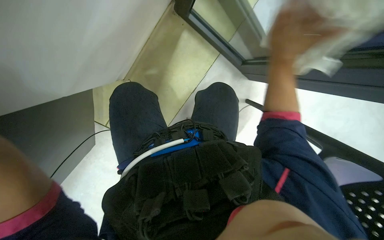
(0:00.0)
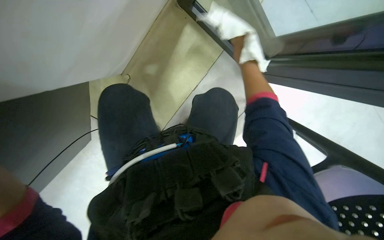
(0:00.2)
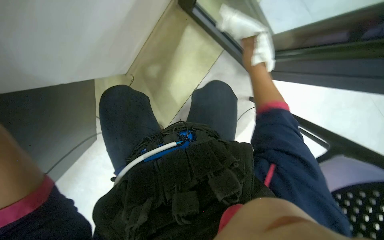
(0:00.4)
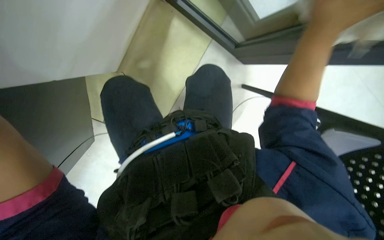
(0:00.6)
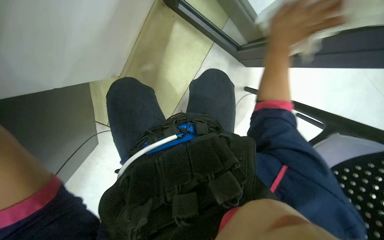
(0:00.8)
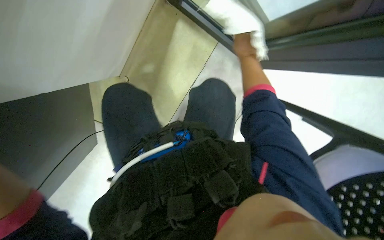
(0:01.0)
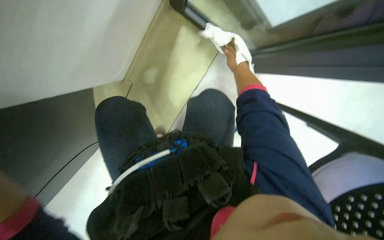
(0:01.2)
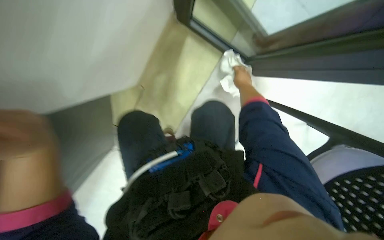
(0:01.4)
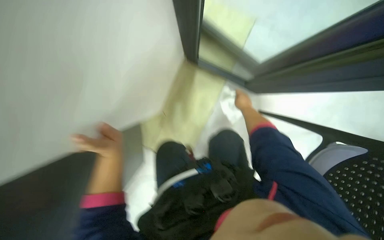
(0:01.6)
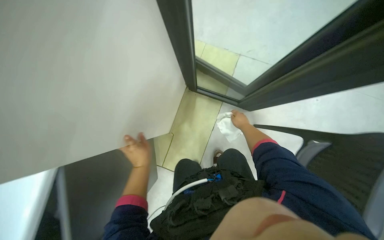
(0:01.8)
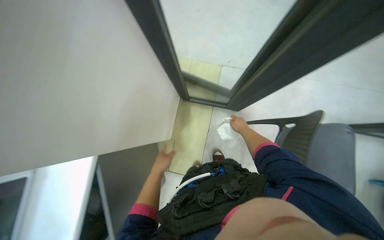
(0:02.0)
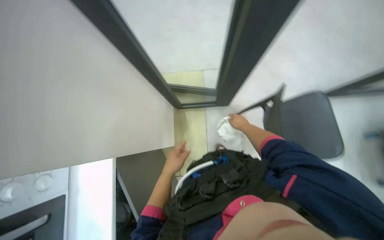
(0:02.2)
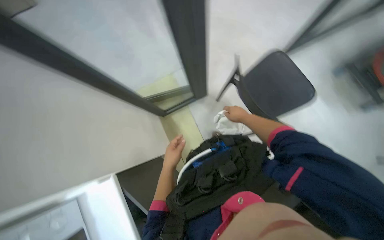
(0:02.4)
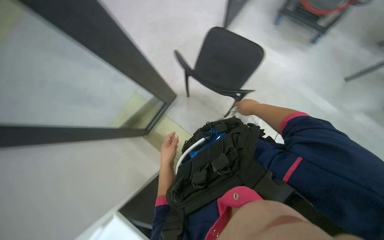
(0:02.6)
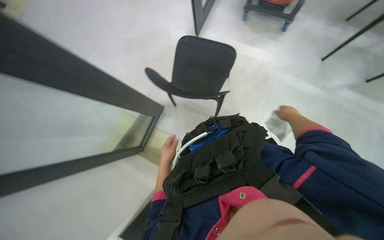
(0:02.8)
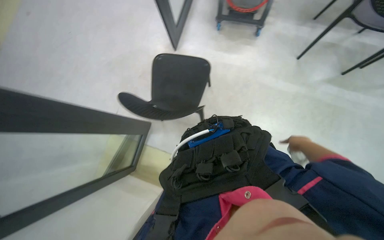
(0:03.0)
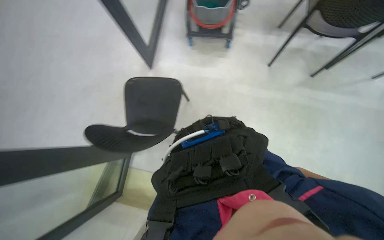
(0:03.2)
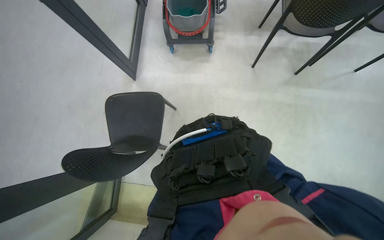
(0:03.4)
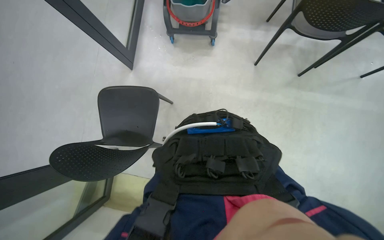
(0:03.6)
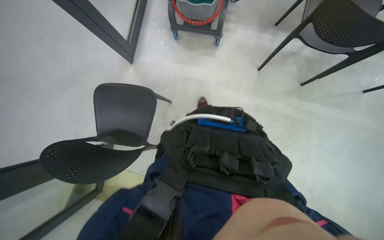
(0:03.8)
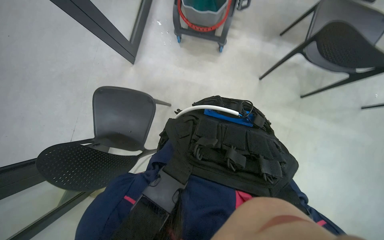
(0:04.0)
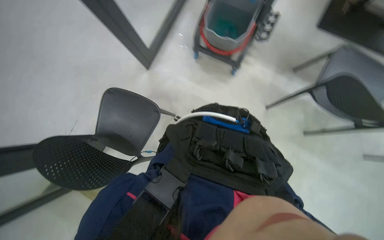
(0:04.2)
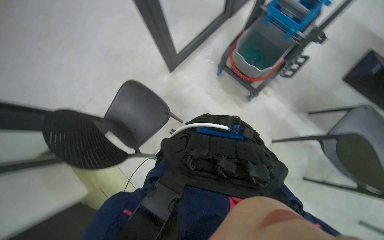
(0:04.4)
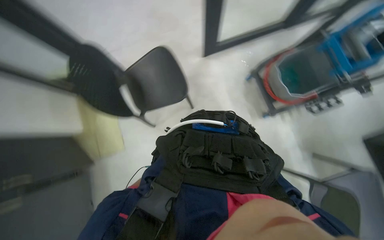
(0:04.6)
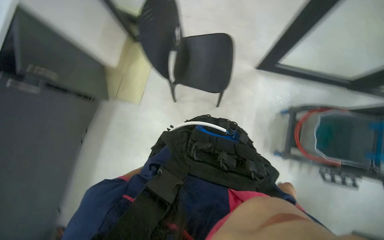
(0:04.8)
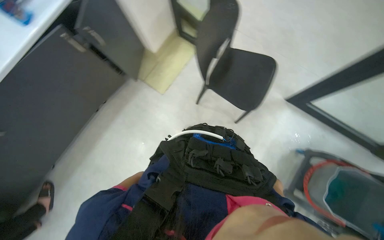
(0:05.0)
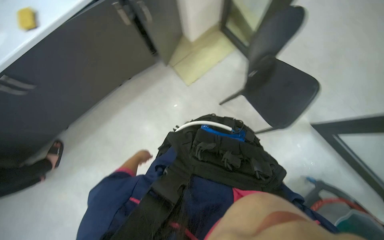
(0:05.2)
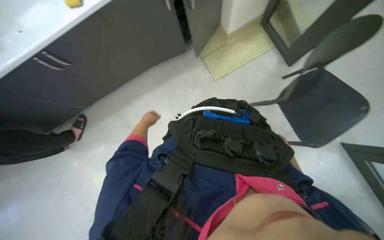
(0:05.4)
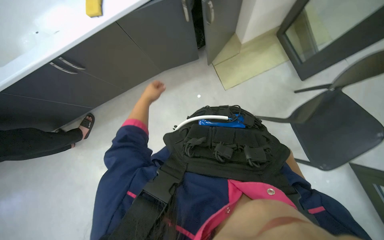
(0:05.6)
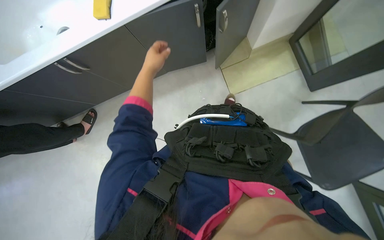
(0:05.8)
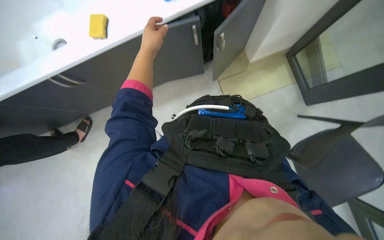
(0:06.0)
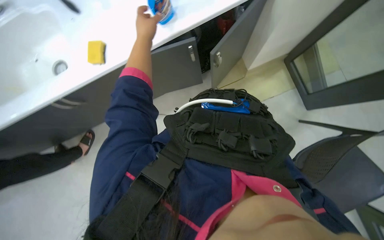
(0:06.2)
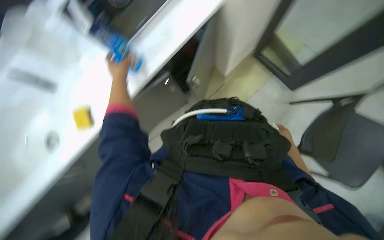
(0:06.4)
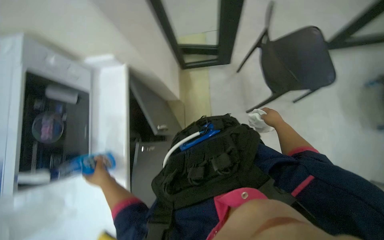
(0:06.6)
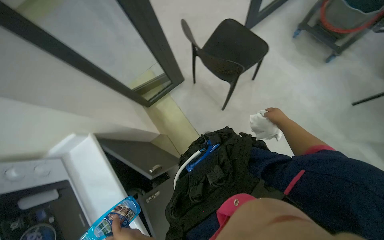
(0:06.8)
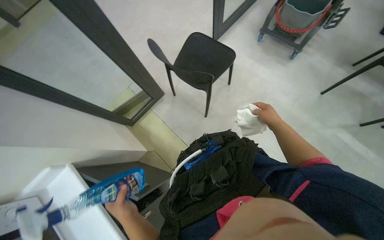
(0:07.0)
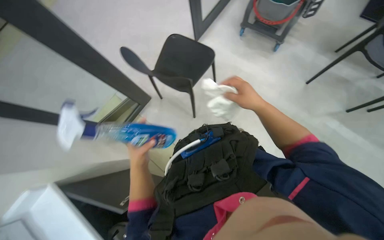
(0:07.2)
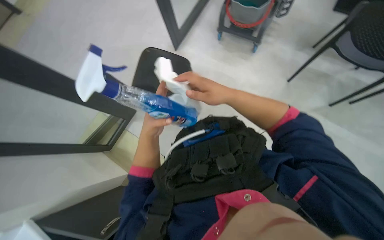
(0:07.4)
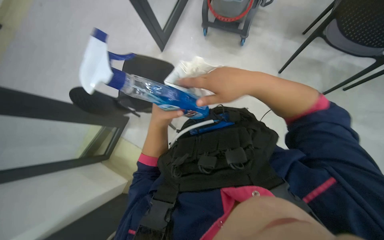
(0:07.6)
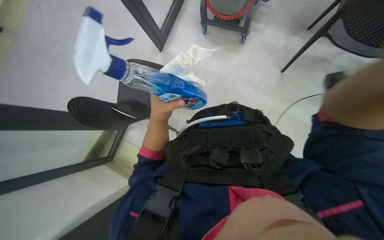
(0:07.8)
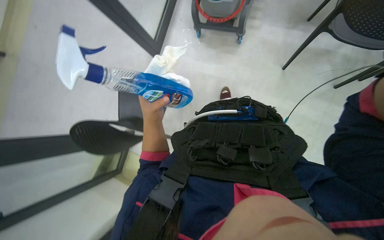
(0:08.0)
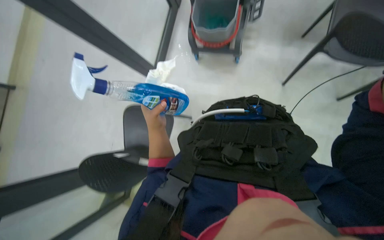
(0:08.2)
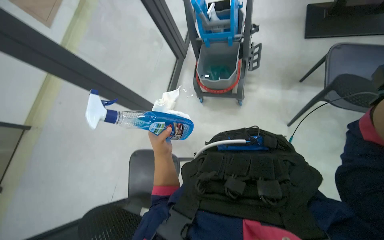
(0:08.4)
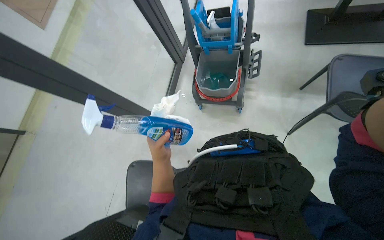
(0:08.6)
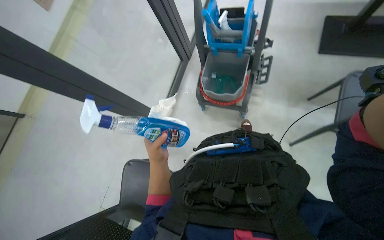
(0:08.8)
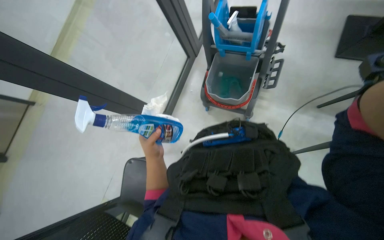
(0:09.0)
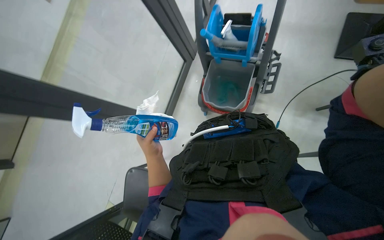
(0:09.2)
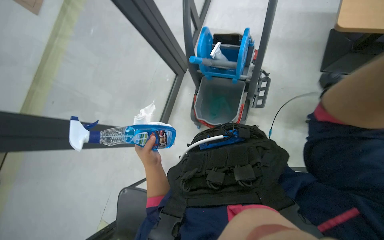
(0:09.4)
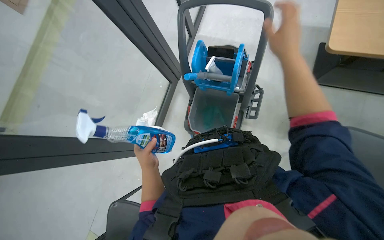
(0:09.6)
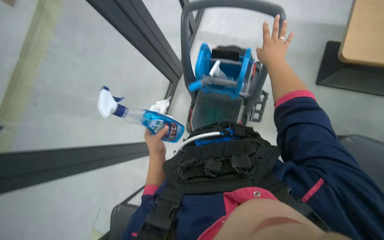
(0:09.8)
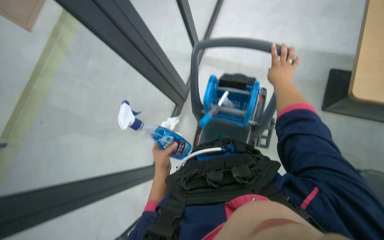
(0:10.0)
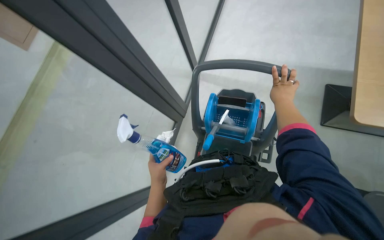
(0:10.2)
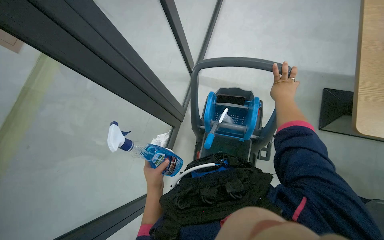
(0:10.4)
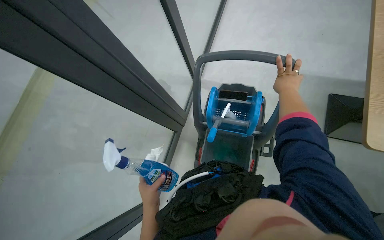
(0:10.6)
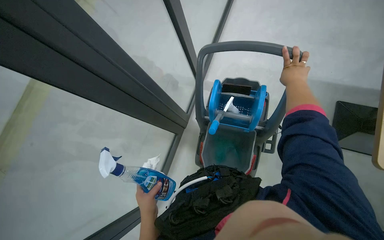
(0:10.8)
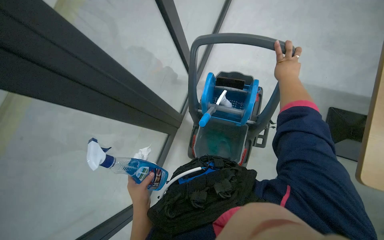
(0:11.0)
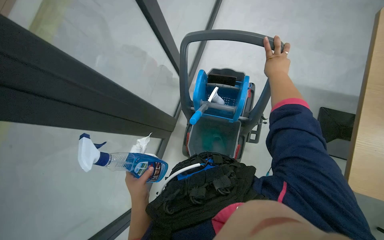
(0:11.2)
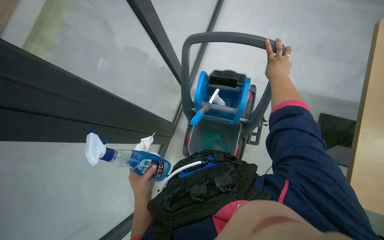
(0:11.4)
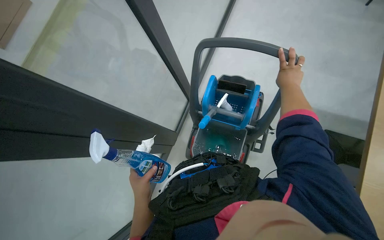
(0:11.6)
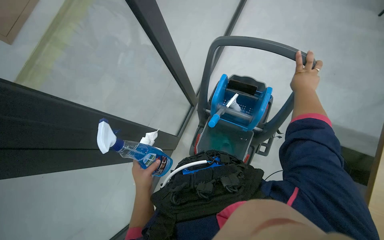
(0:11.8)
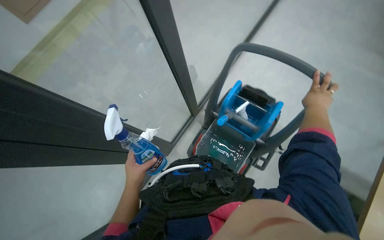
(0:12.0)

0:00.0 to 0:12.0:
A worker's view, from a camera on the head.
Job: cleaning windows.
The whole recording: Cleaning glass partition. The worker wrings a cloth, then uses it and a spray bottle to clean the glass partition and nearby chairs.
0:00.0 to 0:01.6: The wearer looks about 15 degrees further upward.
0:01.6 to 0:03.0: The camera is carried some 40 cm. The view tilts approximately 20 degrees upward. The scene turns roughly 70 degrees counterclockwise in the picture.
0:03.0 to 0:04.4: Everything in view rotates about 35 degrees clockwise.
0:04.4 to 0:06.0: The head turns to the left by roughly 120 degrees.
0:06.0 to 0:07.6: The head turns to the right by approximately 100 degrees. The wearer looks about 20 degrees further upward.
0:07.6 to 0:09.0: The view tilts about 25 degrees upward.
0:09.0 to 0:10.4: The camera pitches upward, by approximately 30 degrees.

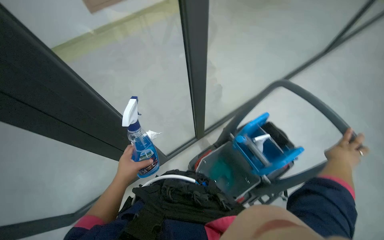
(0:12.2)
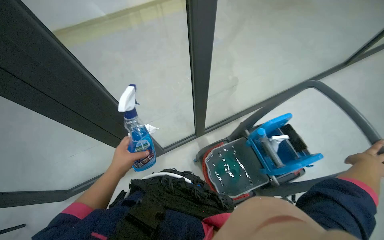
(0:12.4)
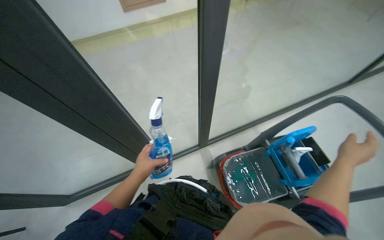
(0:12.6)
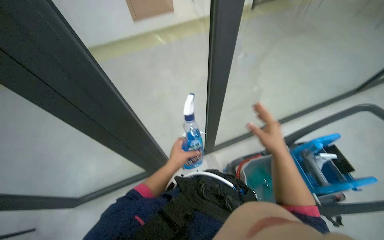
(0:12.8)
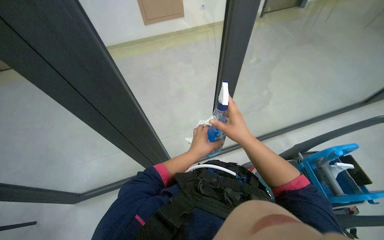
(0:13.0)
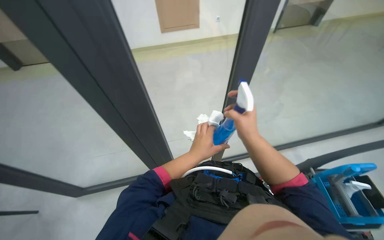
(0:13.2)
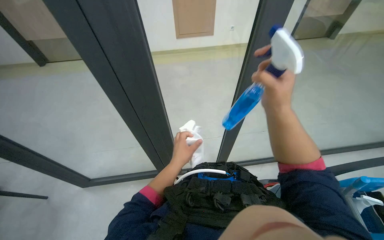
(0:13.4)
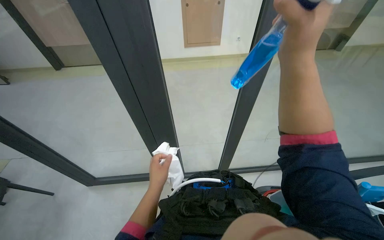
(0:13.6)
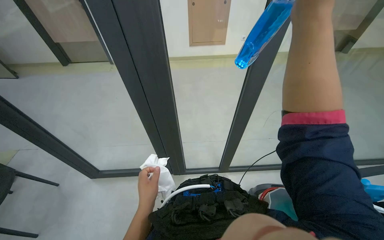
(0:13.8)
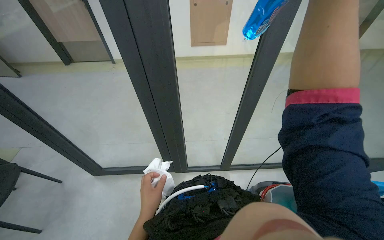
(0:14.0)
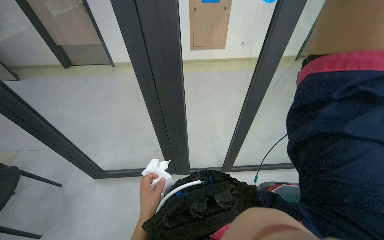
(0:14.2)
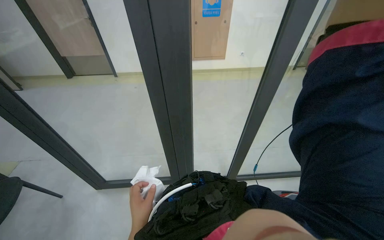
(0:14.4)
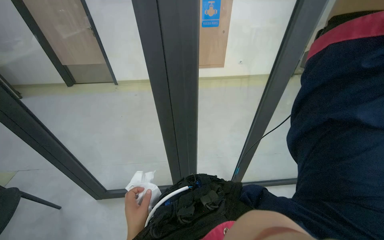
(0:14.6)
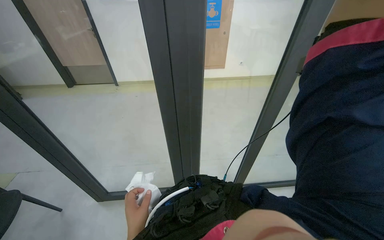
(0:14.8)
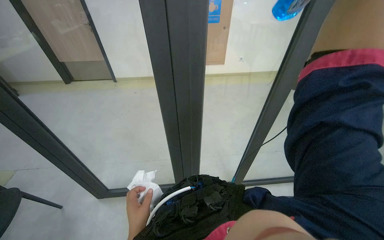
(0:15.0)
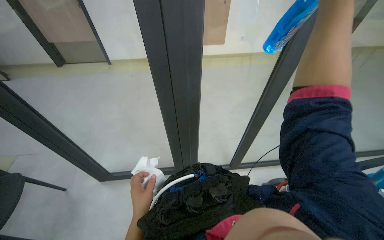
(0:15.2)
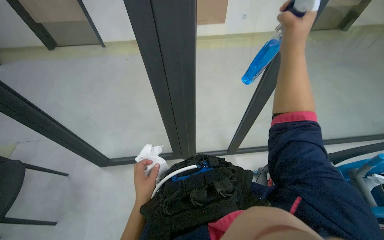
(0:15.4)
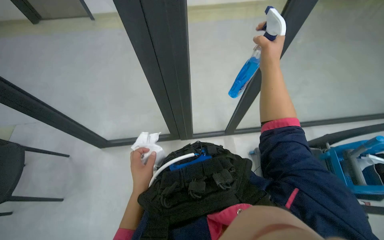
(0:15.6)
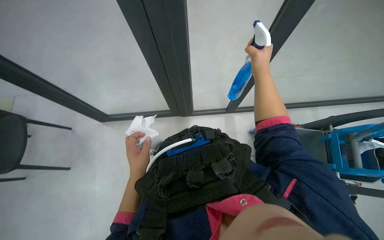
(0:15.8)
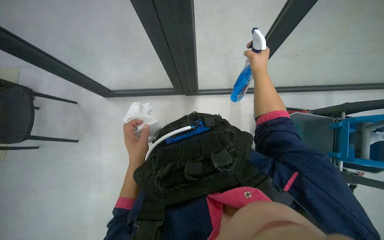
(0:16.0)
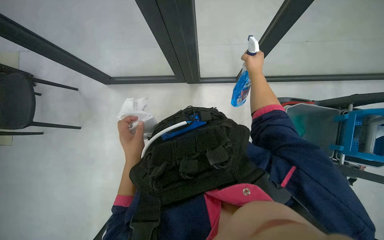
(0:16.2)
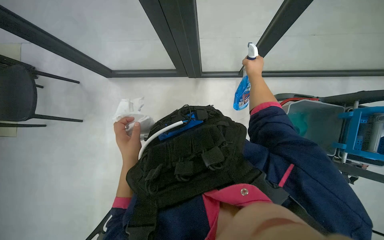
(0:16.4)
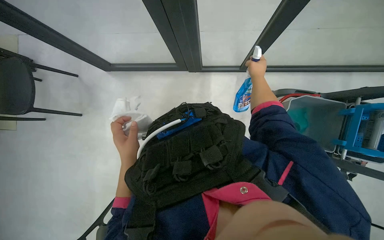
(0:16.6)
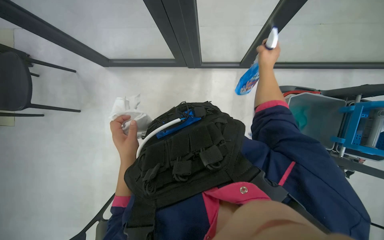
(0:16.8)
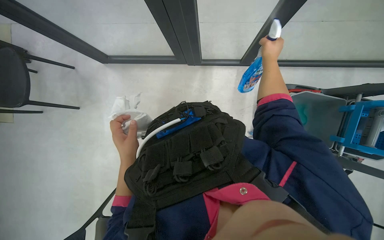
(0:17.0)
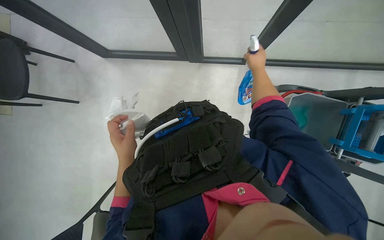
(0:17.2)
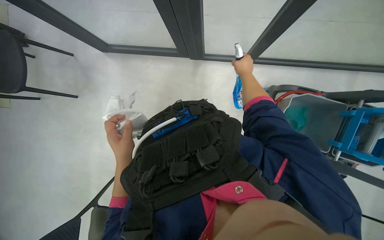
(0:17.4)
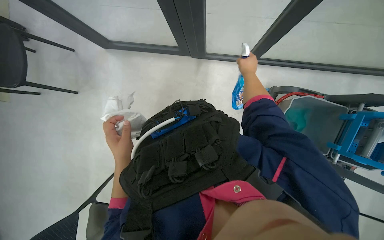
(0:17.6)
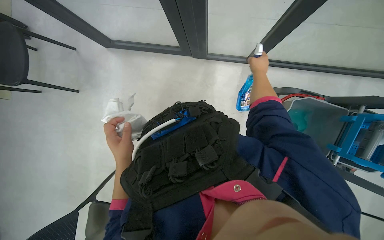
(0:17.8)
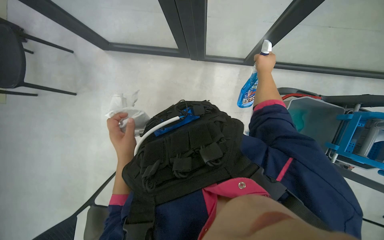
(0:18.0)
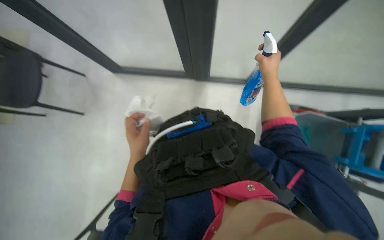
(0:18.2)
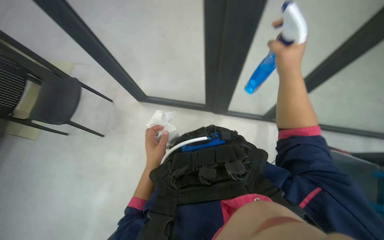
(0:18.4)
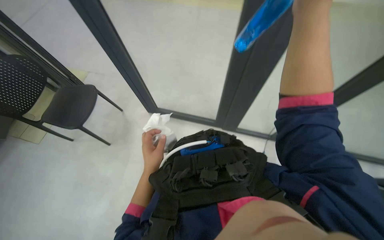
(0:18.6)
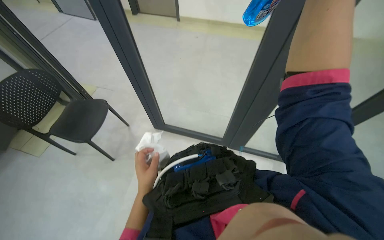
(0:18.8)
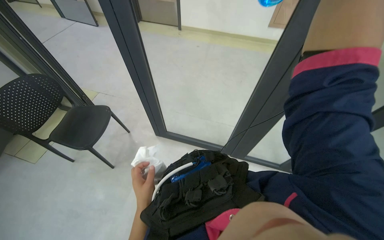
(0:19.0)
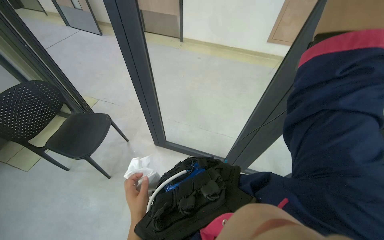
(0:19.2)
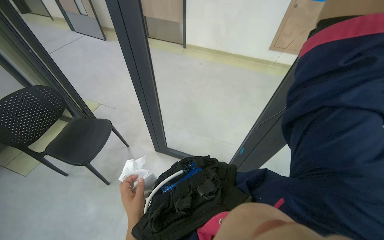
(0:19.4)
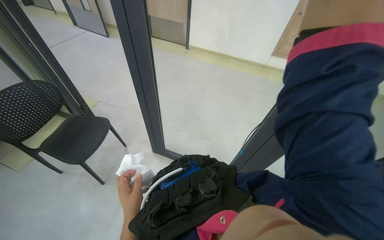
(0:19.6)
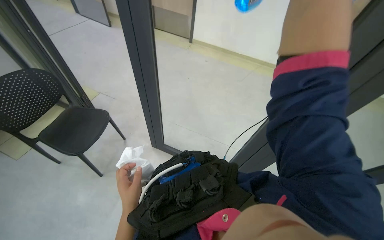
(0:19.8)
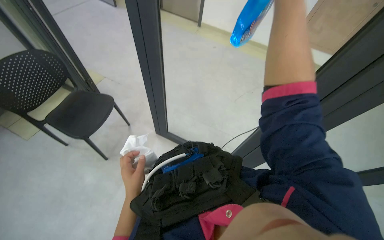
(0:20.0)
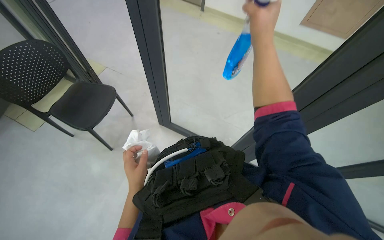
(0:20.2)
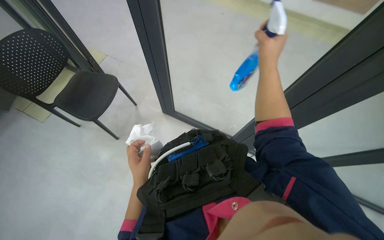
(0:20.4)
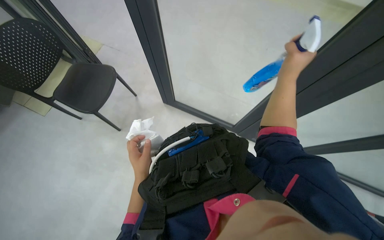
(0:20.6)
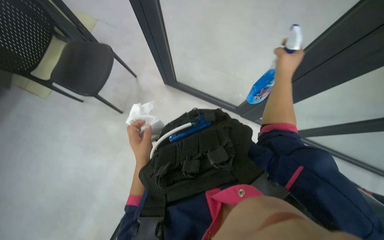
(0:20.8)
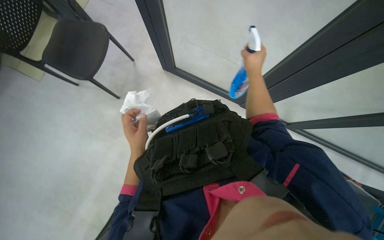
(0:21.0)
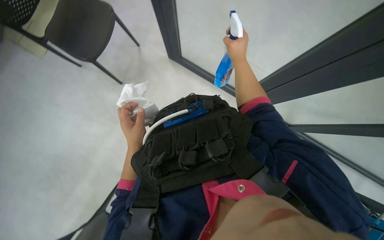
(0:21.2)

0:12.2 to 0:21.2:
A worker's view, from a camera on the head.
Job: cleaning windows.
The whole recording: Cleaning glass partition. The worker wrings a cloth, then uses it and a spray bottle to clean the glass partition and nearby chairs.
0:12.2 to 0:13.8: The wearer looks some 30 degrees further to the left. The right hand moves up the picture, to the left and nearer to the camera, approximately 50 cm. The left hand travels down the picture by approximately 15 cm.
0:15.2 to 0:16.6: The wearer looks roughly 45 degrees further downward.
0:16.6 to 0:18.2: The right hand goes some 15 cm nearer to the camera.
0:18.2 to 0:19.8: The camera pitches upward, by approximately 30 degrees.
0:19.8 to 0:21.2: The wearer looks some 35 degrees further downward.
